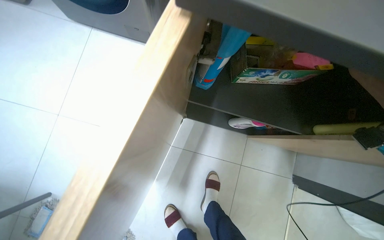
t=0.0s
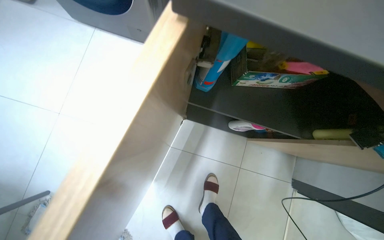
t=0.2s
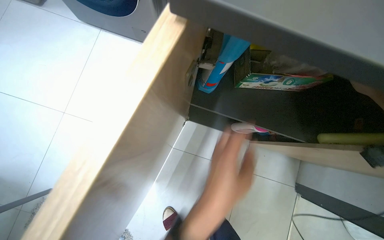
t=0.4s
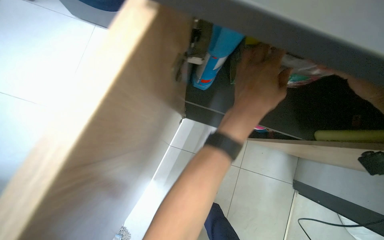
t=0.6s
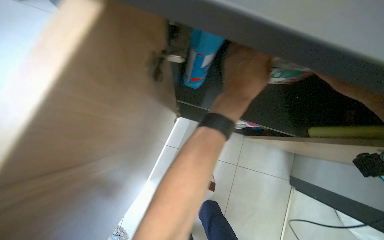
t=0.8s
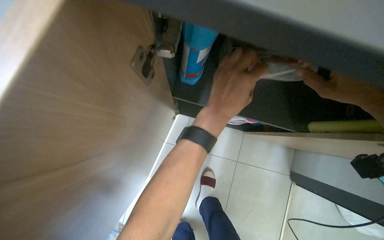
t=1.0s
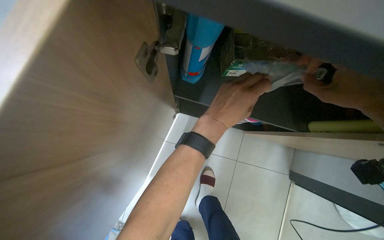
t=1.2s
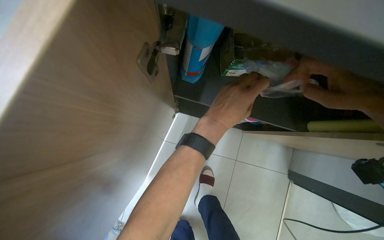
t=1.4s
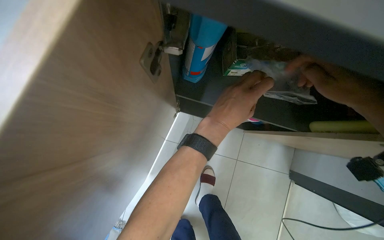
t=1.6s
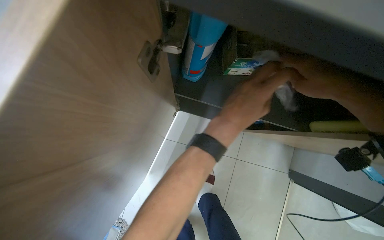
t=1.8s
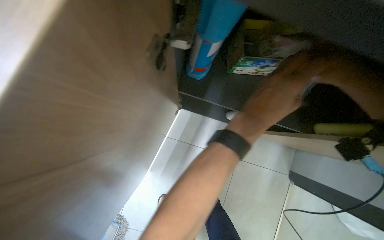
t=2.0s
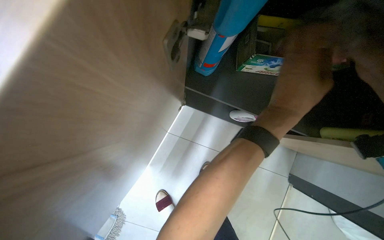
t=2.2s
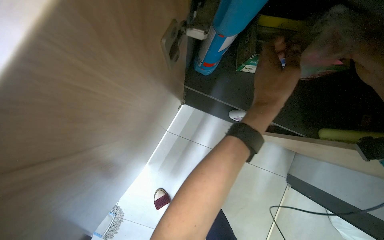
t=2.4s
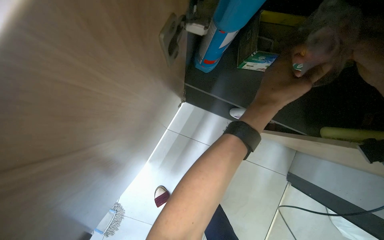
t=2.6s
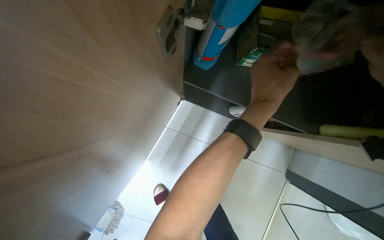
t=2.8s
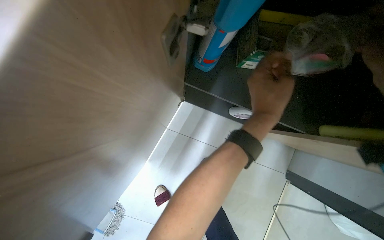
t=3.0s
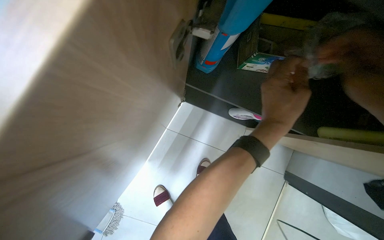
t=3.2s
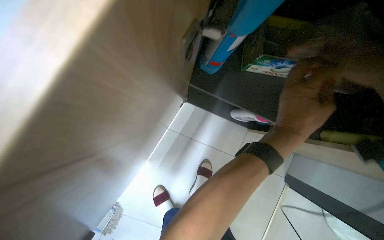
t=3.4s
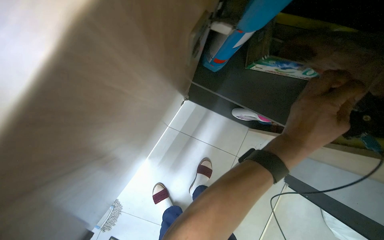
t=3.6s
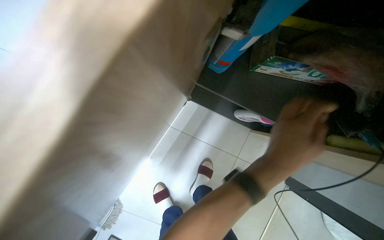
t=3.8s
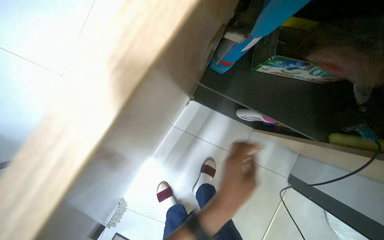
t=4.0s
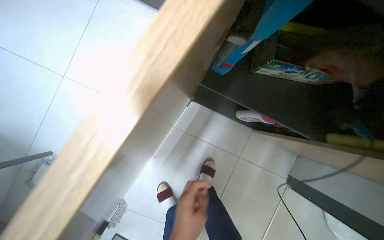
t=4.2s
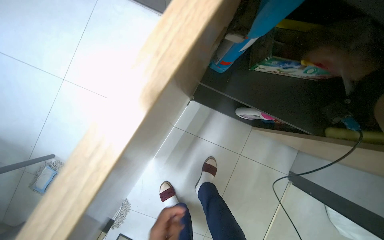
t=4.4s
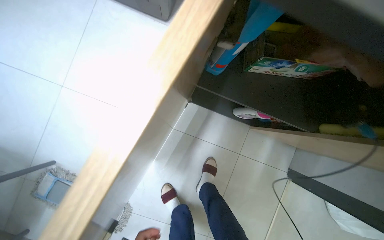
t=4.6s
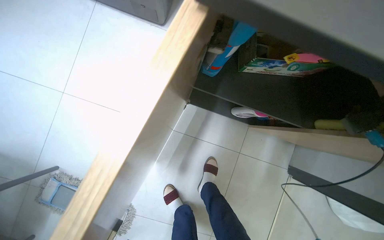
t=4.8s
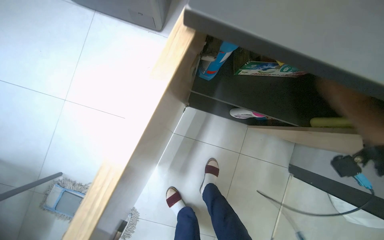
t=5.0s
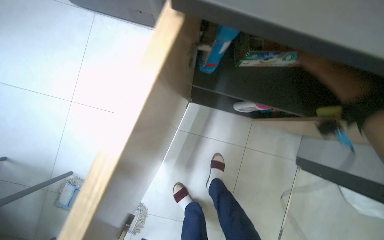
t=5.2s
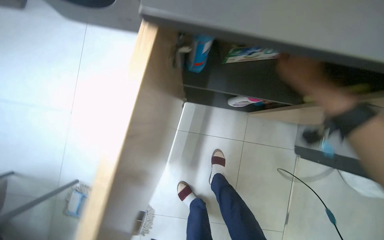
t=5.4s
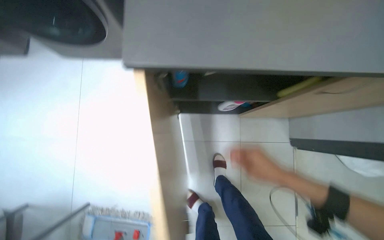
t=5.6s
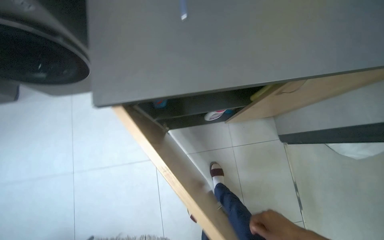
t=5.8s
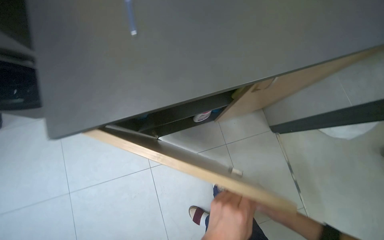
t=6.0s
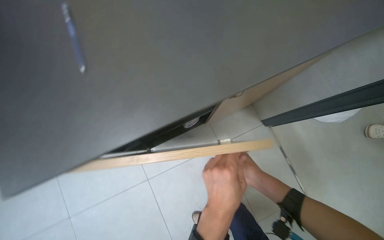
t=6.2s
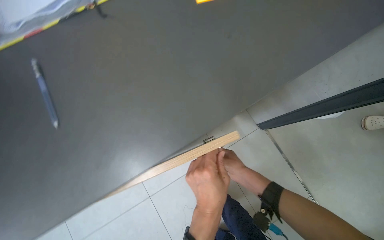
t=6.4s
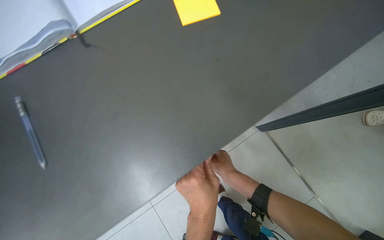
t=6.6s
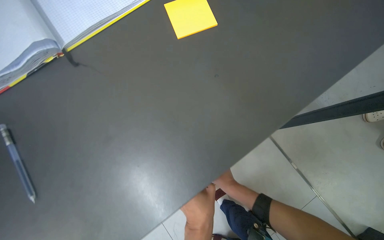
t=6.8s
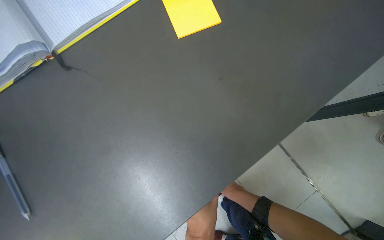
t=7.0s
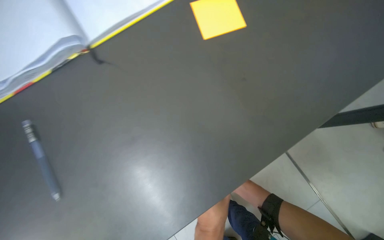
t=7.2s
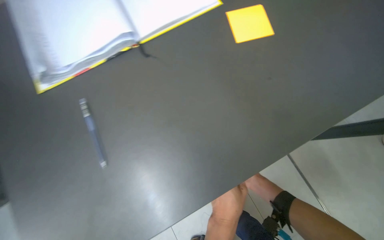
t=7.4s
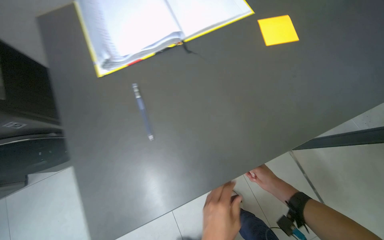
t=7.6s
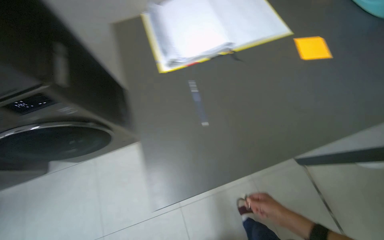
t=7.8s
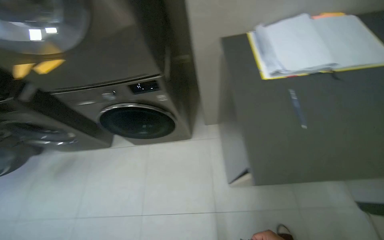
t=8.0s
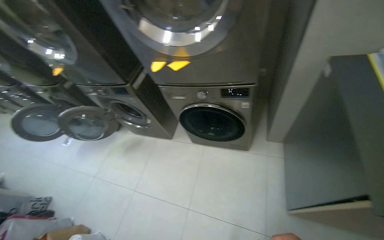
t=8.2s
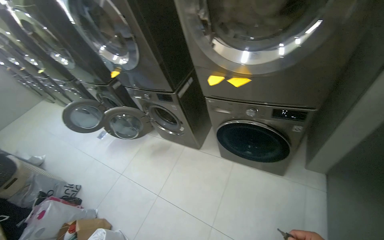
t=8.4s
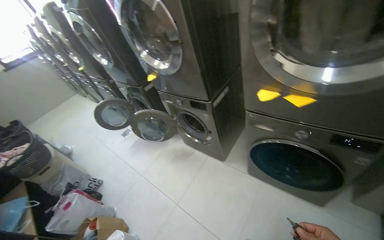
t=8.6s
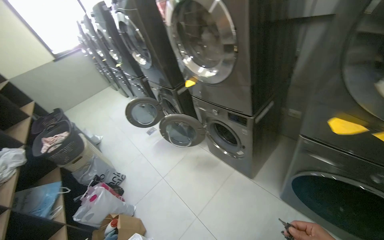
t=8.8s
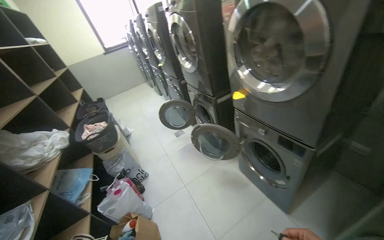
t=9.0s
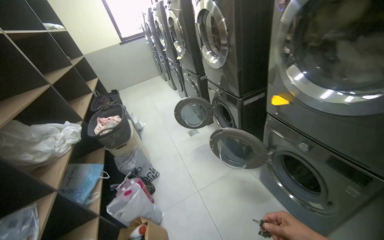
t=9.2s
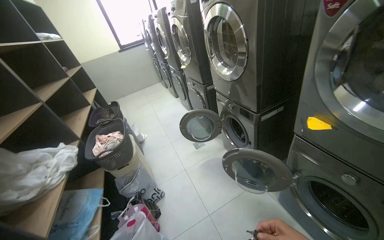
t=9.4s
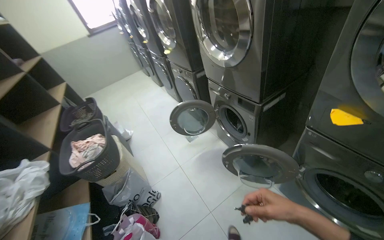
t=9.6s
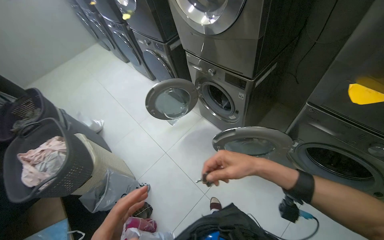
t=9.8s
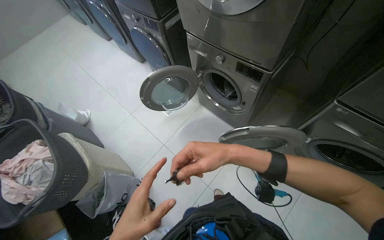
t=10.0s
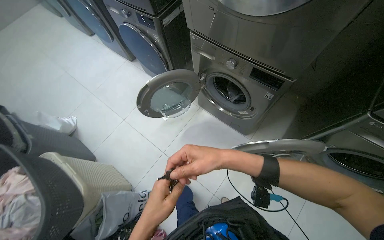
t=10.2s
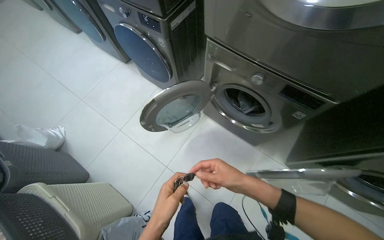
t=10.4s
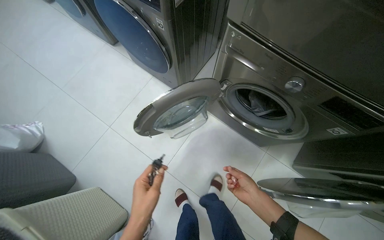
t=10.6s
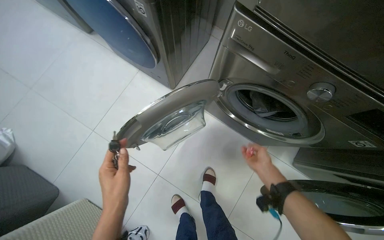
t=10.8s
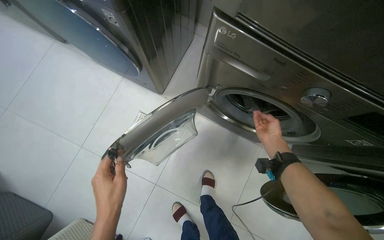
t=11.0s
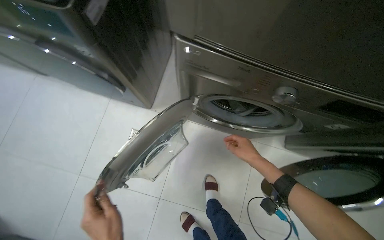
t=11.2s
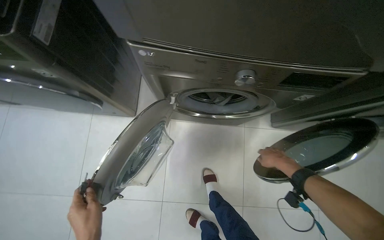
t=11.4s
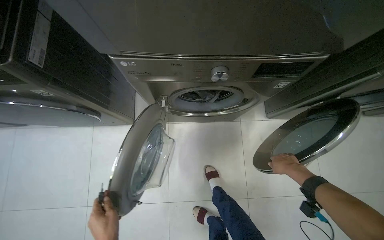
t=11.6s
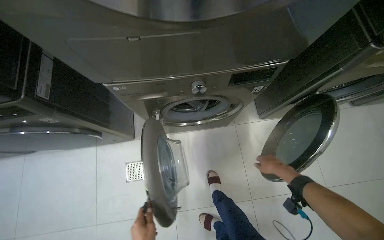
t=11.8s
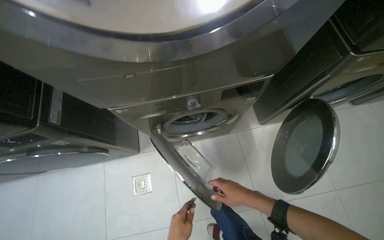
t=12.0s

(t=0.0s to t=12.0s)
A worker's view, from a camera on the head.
Job: managing laundry.
The whole recording: Loading laundry and starting washing machine. The worker places clothes into the washing machine, starts the machine, then takes a laundry capsule from the cabinet and puts it into the washing machine.
t=1.6s - t=3.0s: The left hand travels to the right by roughly 10 cm.
t=4.4s - t=6.0s: The scene rotates counterclockwise by roughly 40 degrees.
t=7.6s - t=9.0s: The wearer moves about 1 m. The wearer looks approximately 85 degrees further to the left. The camera pitches upward, by approximately 20 degrees.
t=9.0s - t=10.4s: The wearer moves about 1.5 m. The wearer's head swings roughly 30 degrees to the right. The wearer looks roughly 30 degrees further downward.
t=10.4s - t=12.0s: Everything in view rotates about 45 degrees counterclockwise.

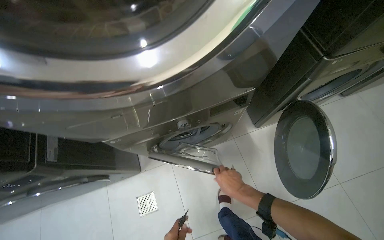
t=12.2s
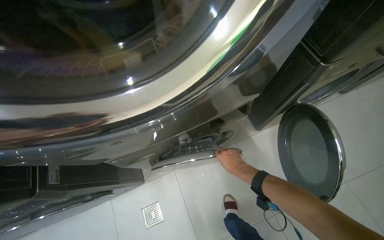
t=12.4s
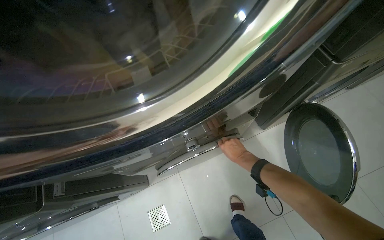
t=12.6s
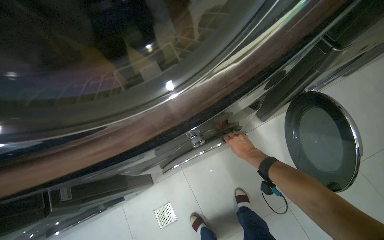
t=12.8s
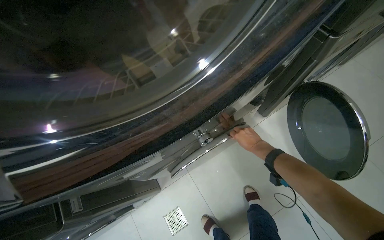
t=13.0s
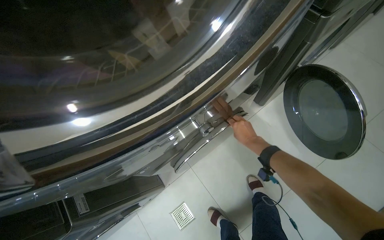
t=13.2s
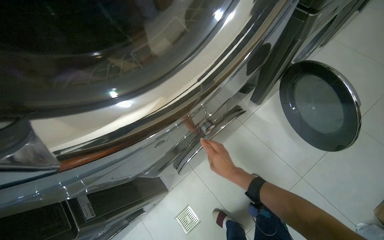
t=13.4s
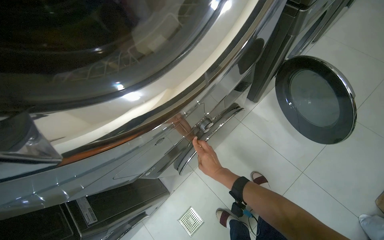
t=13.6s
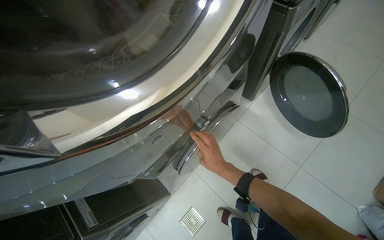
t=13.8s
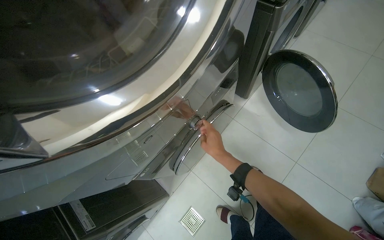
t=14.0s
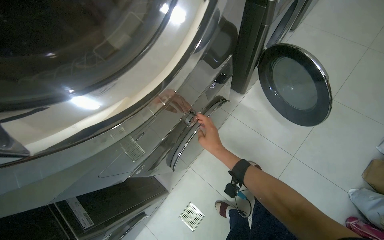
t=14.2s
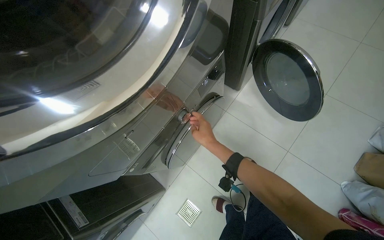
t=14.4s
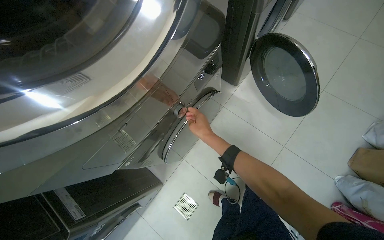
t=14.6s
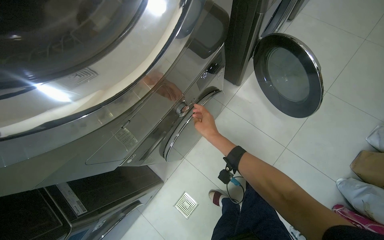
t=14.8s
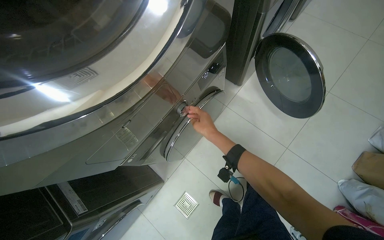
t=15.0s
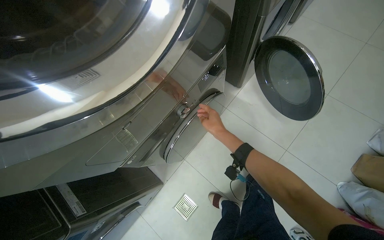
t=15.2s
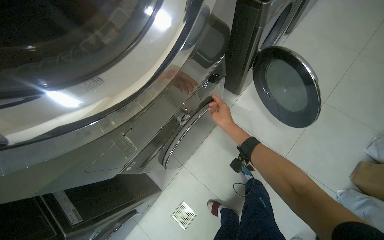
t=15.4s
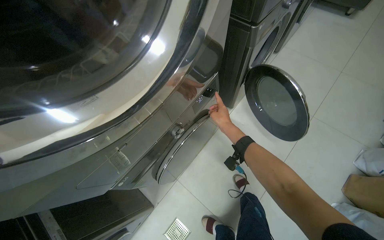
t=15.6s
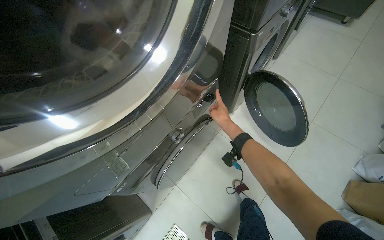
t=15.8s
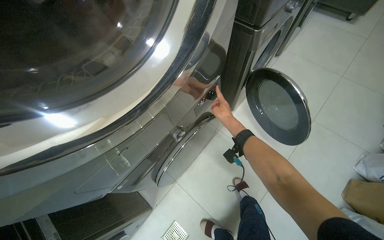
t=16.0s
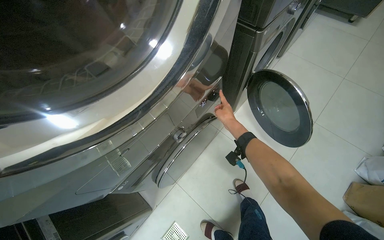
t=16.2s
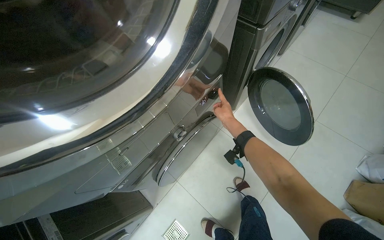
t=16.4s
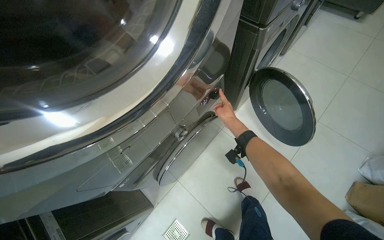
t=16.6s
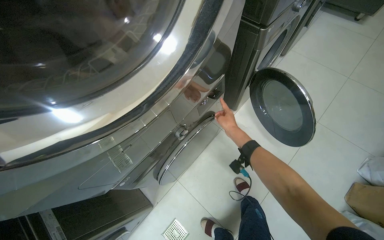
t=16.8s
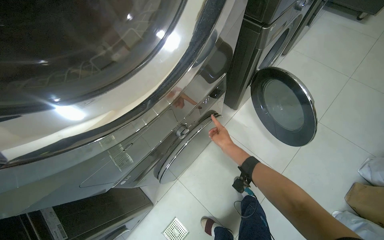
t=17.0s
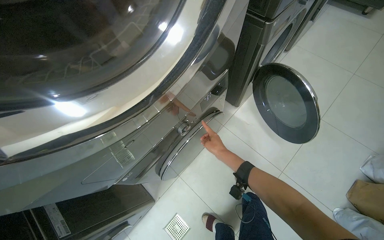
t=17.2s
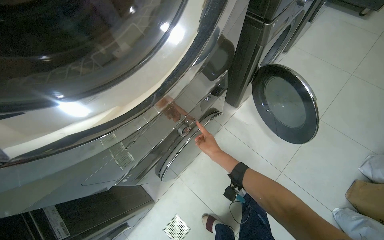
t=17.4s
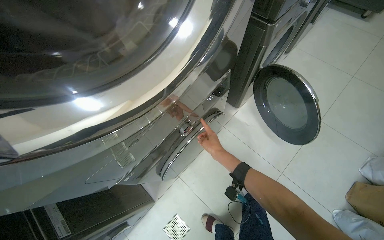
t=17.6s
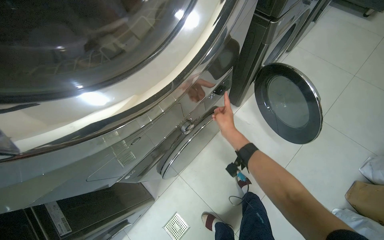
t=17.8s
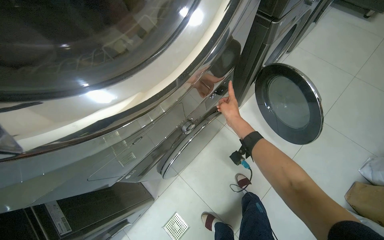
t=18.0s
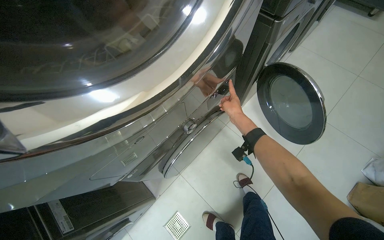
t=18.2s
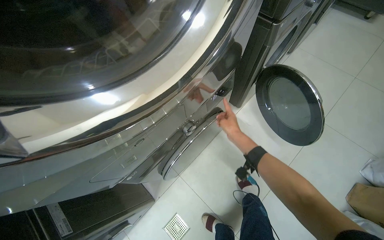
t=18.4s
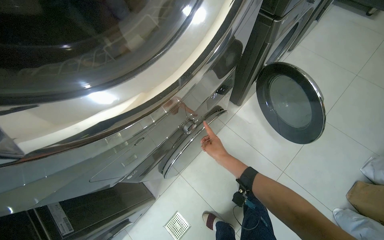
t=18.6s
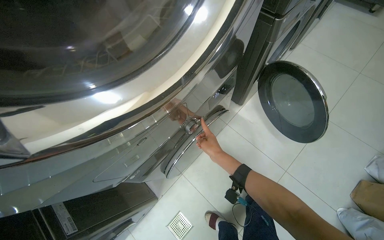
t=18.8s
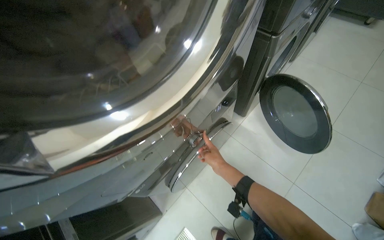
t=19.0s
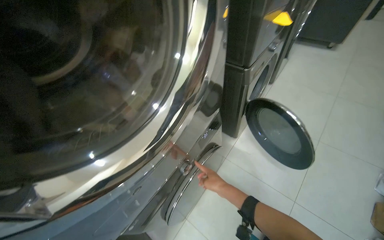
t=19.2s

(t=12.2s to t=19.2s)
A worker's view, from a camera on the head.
Job: managing laundry.
The whole recording: Loading laundry and starting washing machine. The worker places clothes into the washing machine, starts the machine, then takes a laundry capsule from the cabinet and puts it into the washing machine.
t=12.2s - t=13.6s: The right hand is displaced to the left by roughly 20 cm.
t=13.6s - t=15.0s: The right hand moves up the picture, roughly 10 cm.
t=15.0s - t=16.4s: The right hand goes approximately 20 cm up the picture, to the right and farther from the camera.
t=17.8s - t=19.2s: The wearer looks roughly 15 degrees further upward.
